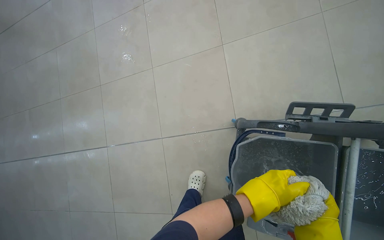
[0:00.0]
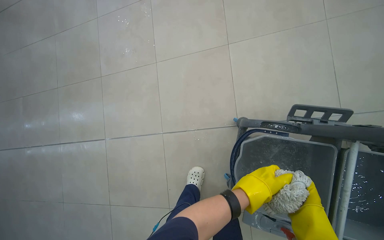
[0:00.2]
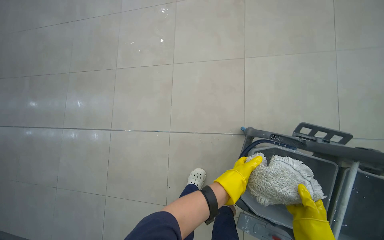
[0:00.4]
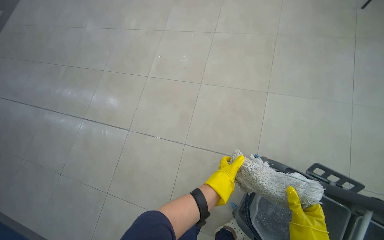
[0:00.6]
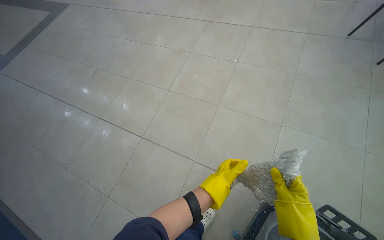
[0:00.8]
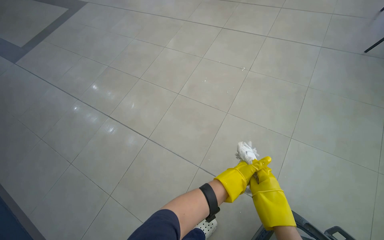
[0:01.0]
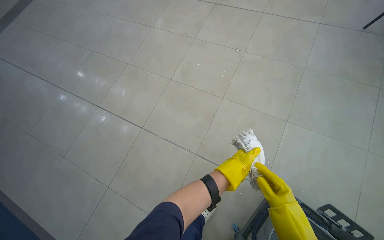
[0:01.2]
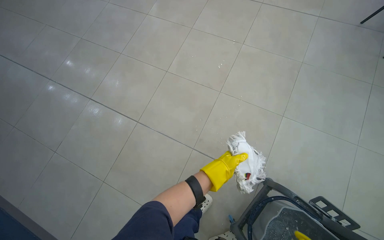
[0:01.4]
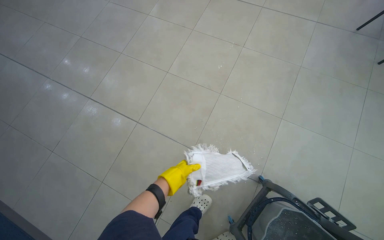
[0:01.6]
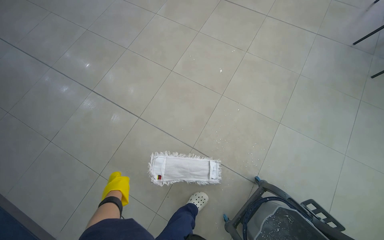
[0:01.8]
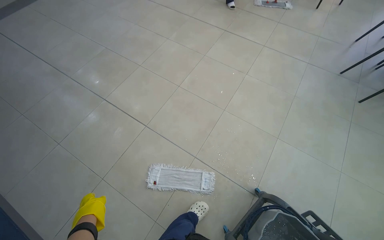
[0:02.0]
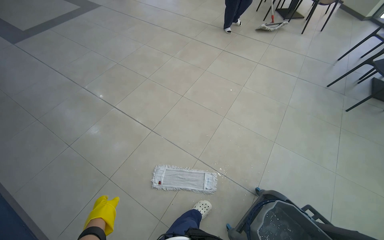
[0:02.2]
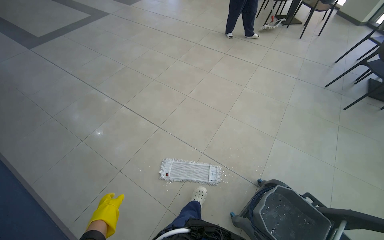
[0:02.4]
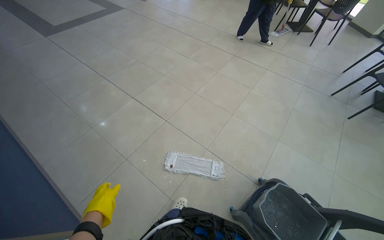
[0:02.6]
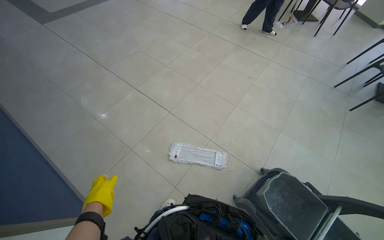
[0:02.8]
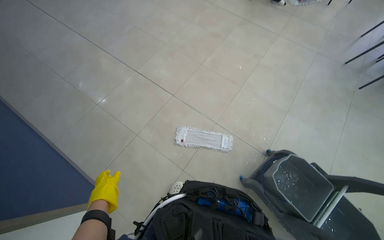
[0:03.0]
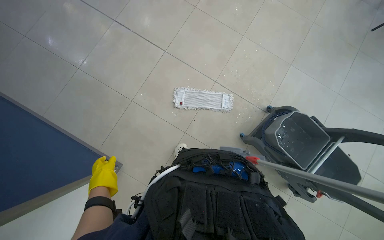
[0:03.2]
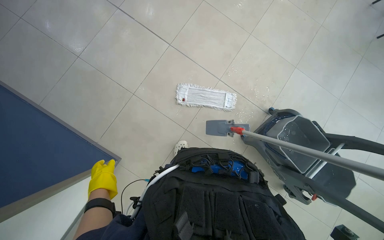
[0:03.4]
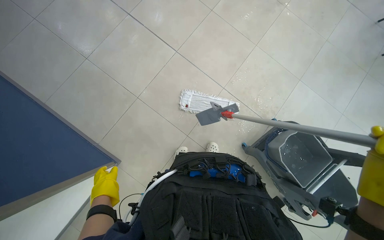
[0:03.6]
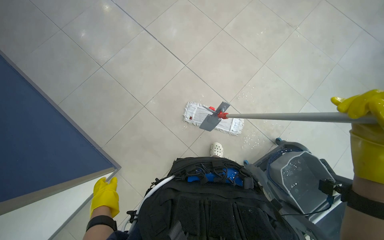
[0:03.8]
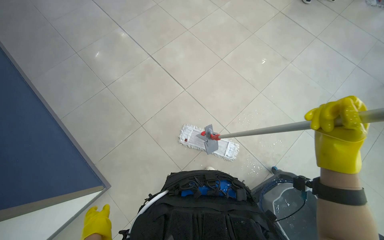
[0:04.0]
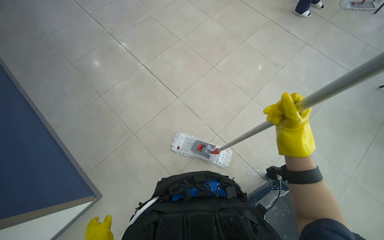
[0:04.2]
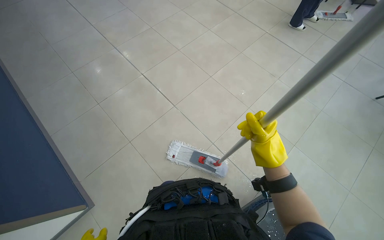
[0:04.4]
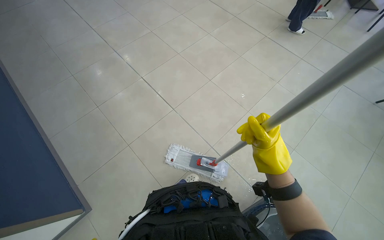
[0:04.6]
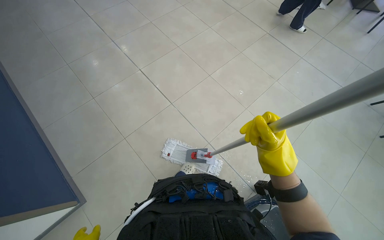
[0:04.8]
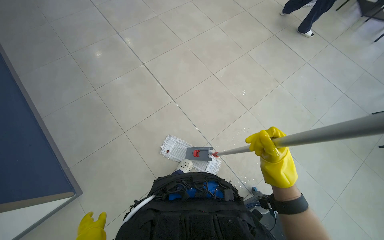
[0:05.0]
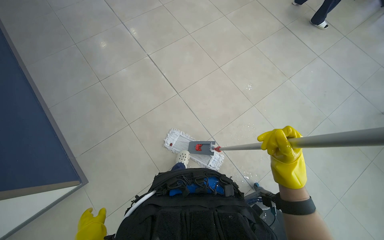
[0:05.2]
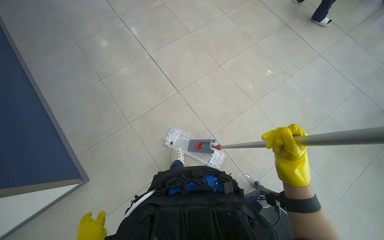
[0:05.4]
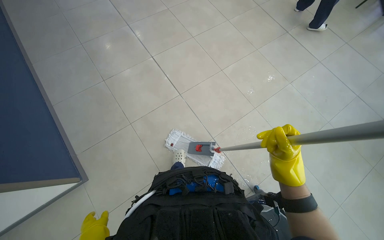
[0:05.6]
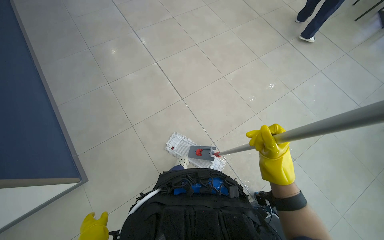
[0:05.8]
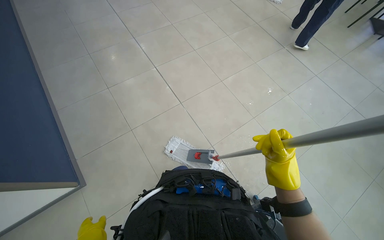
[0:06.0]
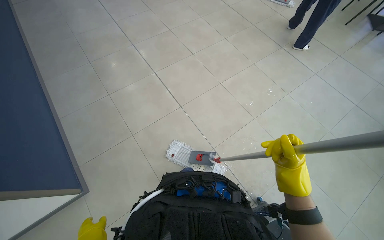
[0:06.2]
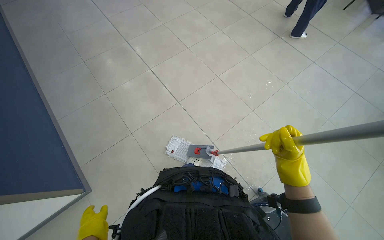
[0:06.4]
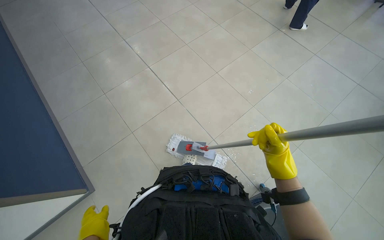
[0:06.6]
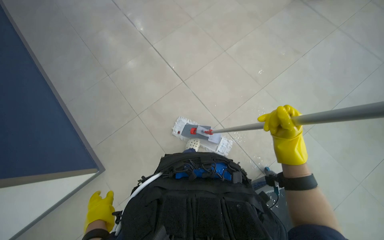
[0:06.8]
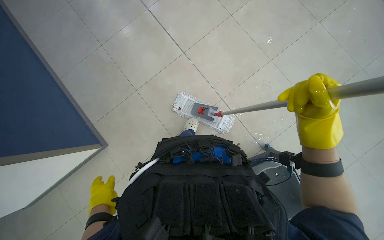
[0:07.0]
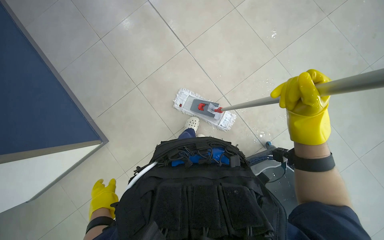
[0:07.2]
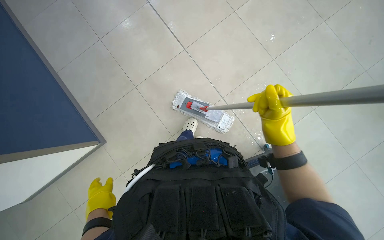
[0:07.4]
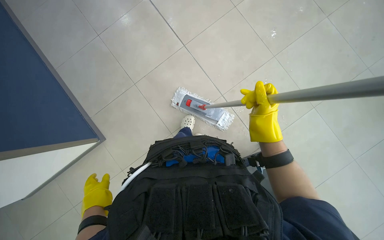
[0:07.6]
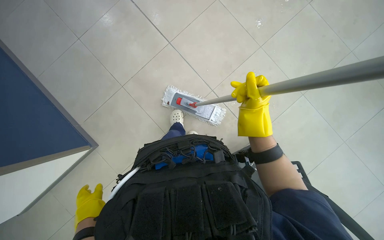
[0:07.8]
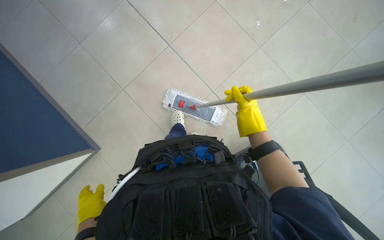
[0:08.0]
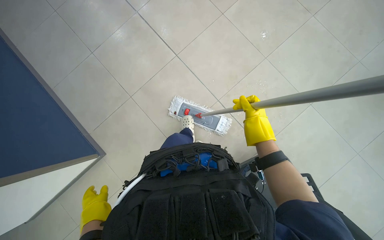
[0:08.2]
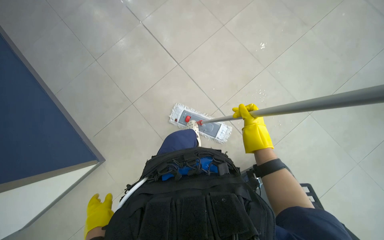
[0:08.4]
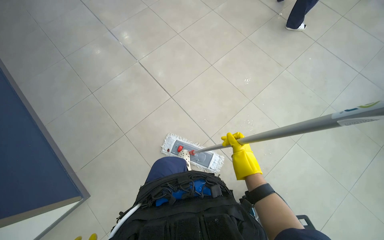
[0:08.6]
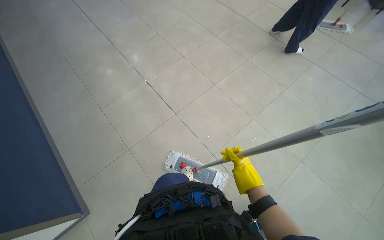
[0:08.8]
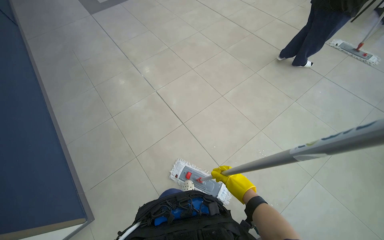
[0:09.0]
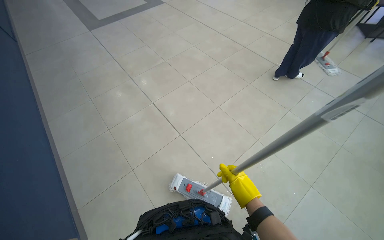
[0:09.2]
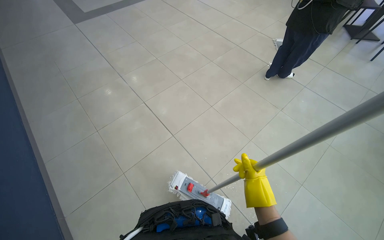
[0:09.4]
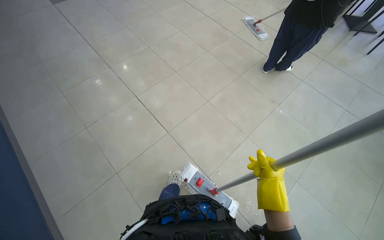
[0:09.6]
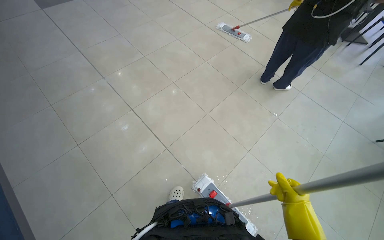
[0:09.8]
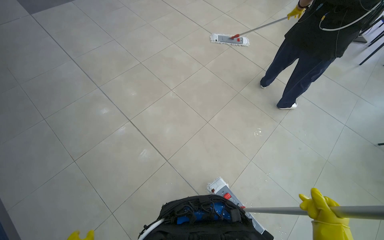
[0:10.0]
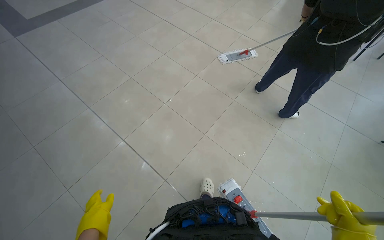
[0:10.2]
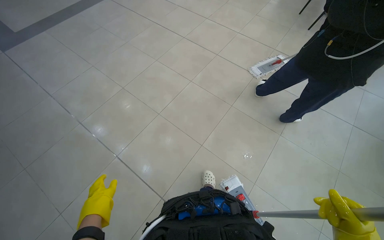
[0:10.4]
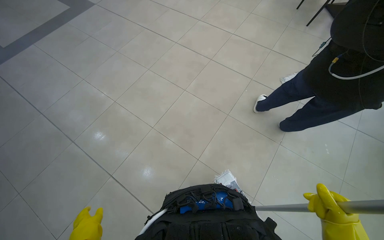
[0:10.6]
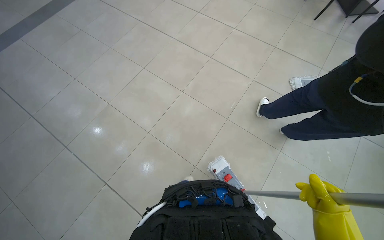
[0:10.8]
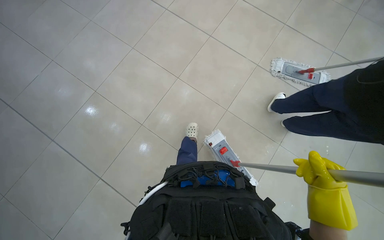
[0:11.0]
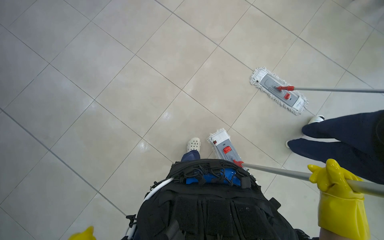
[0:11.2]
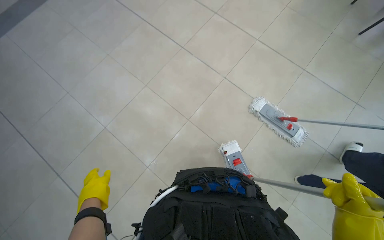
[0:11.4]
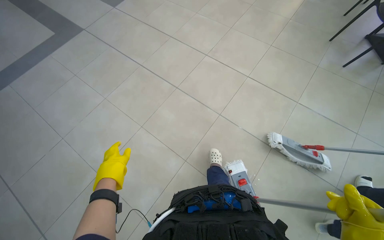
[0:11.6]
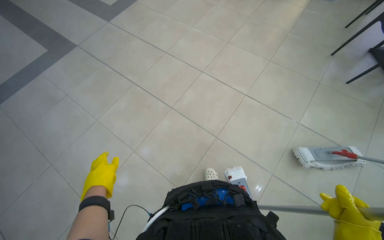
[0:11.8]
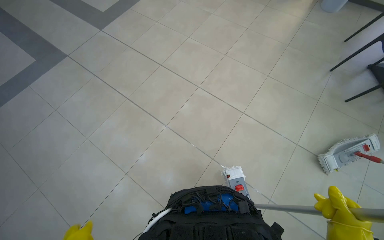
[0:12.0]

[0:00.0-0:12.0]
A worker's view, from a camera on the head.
Job: mopping floor.
The whole recording: Mopping floor. The worker mops the floor, including inside the elevator, and rinses the mop head in the bucket.
0:00.0 to 0:01.6: The wearer moves about 60 cm. The scene turns some 35 degrees clockwise in the picture.
0:01.6 to 0:03.0: The camera travels roughly 60 cm.
0:06.0 to 0:07.6: The view tips downward by approximately 20 degrees.
0:07.6 to 0:09.0: The wearer looks approximately 30 degrees further upward.
0:09.0 to 0:10.4: The camera is carried roughly 60 cm. The wearer looks approximately 15 degrees further to the right.
0:10.4 to 0:12.0: The wearer moves roughly 1.5 m.

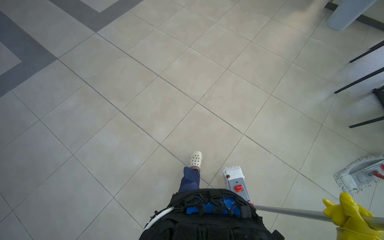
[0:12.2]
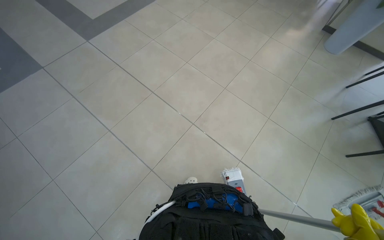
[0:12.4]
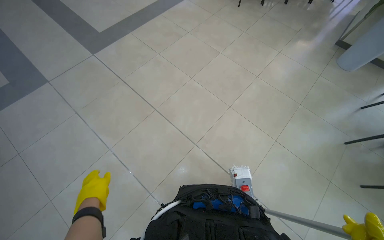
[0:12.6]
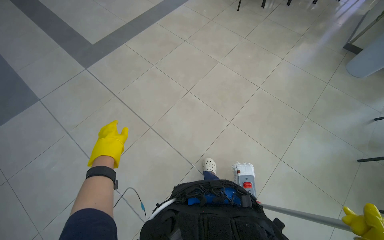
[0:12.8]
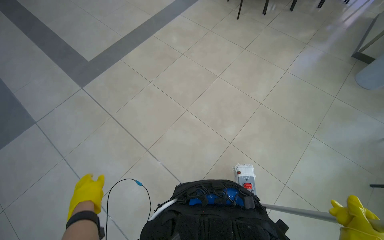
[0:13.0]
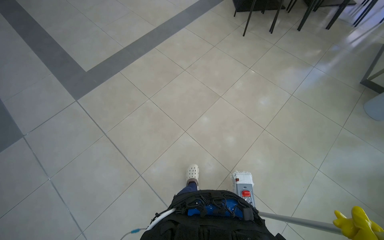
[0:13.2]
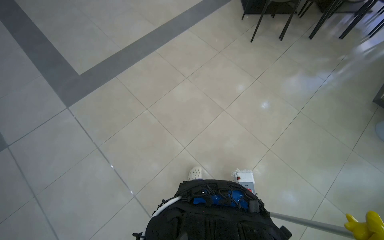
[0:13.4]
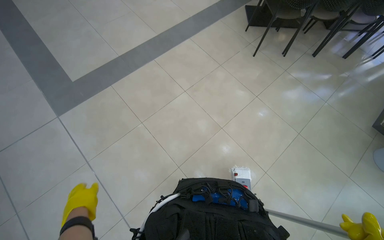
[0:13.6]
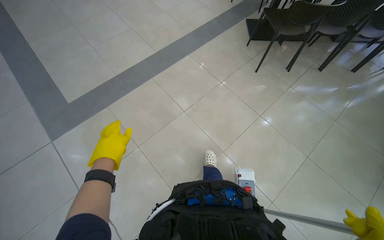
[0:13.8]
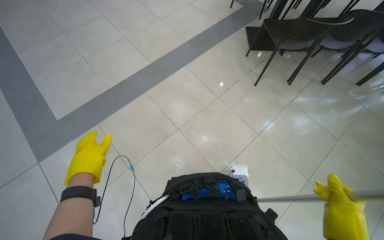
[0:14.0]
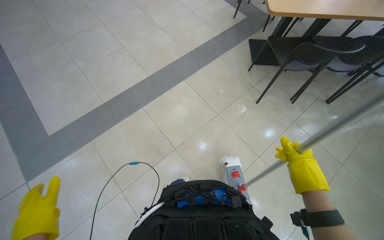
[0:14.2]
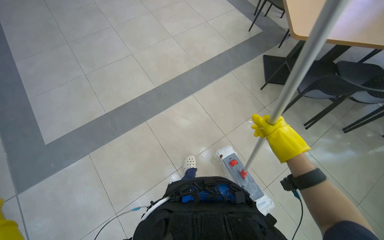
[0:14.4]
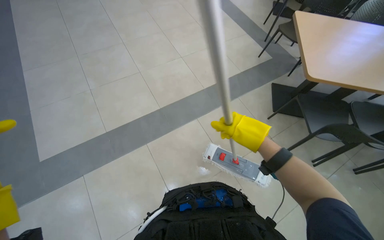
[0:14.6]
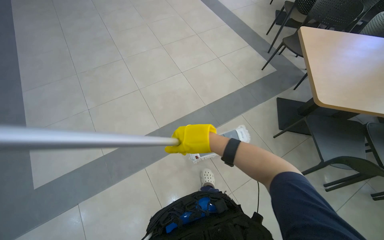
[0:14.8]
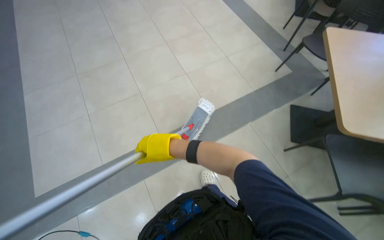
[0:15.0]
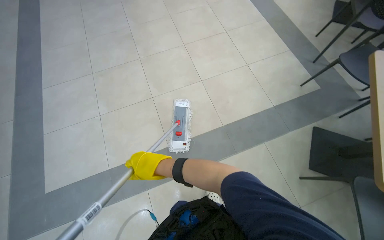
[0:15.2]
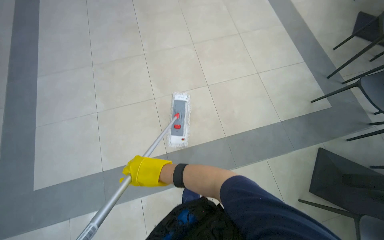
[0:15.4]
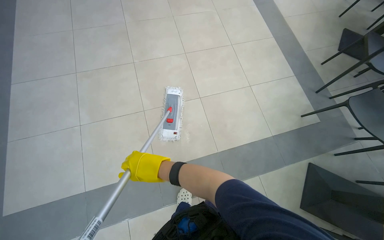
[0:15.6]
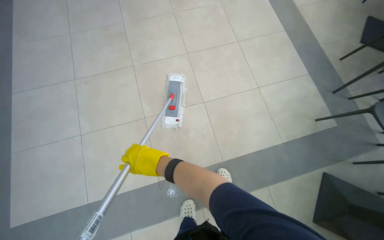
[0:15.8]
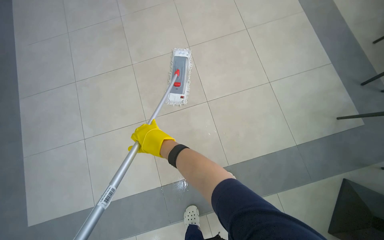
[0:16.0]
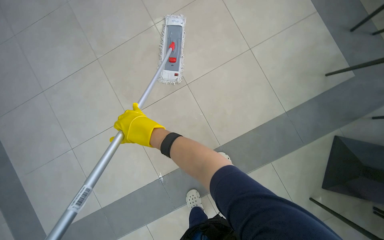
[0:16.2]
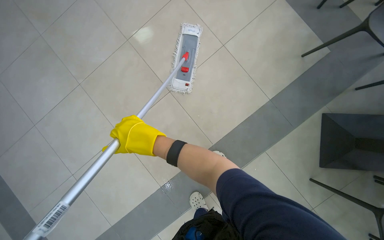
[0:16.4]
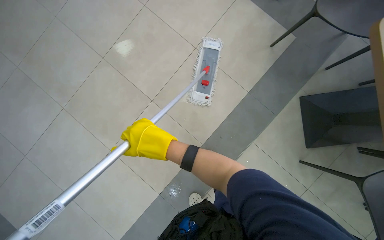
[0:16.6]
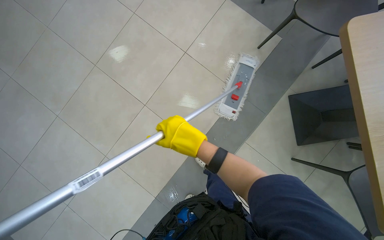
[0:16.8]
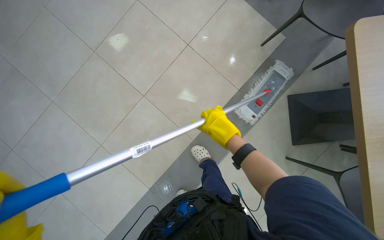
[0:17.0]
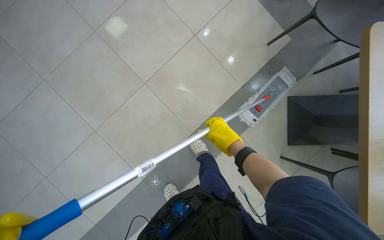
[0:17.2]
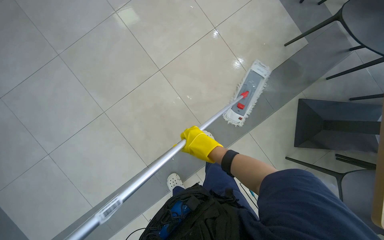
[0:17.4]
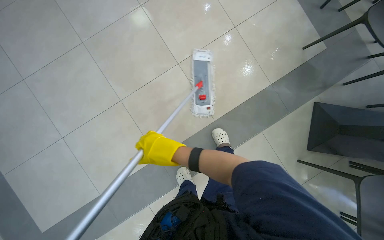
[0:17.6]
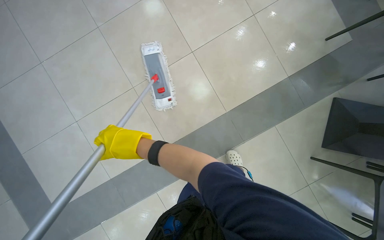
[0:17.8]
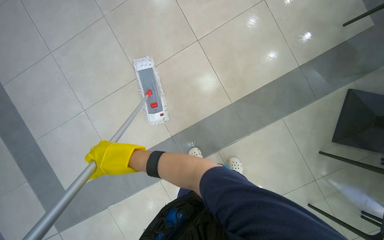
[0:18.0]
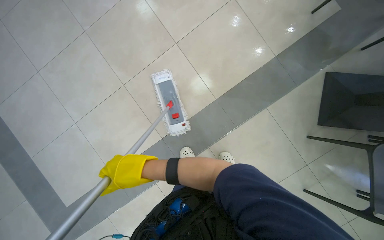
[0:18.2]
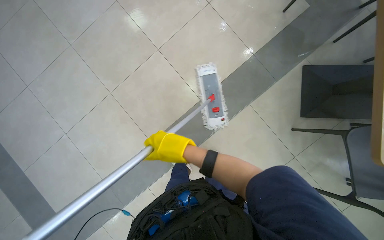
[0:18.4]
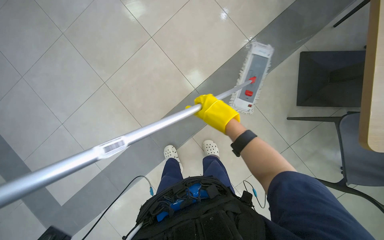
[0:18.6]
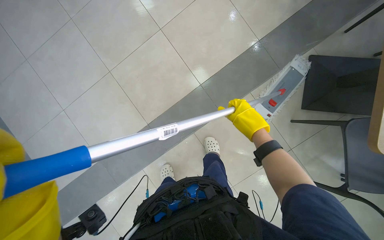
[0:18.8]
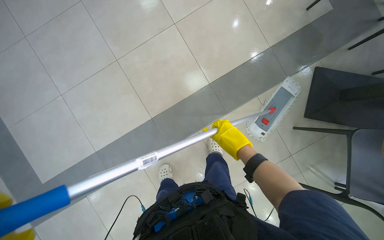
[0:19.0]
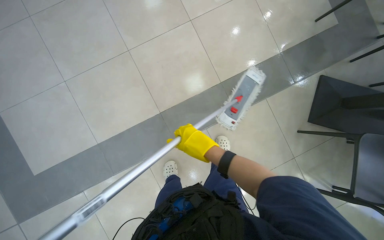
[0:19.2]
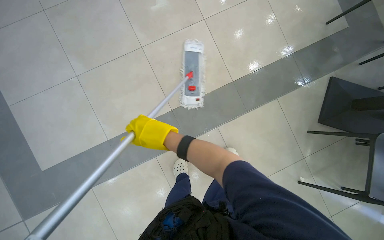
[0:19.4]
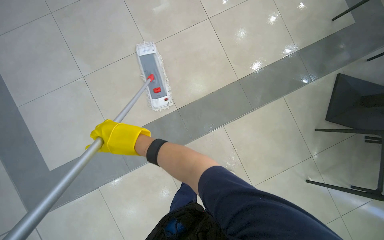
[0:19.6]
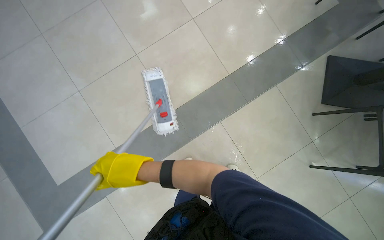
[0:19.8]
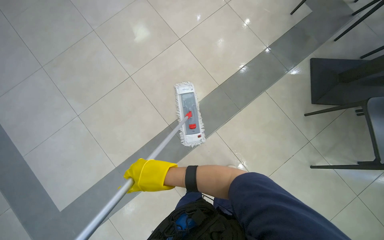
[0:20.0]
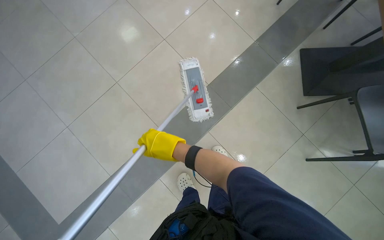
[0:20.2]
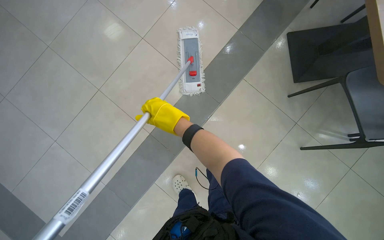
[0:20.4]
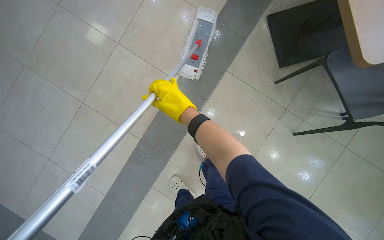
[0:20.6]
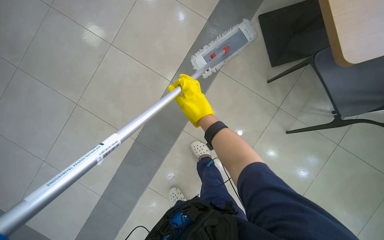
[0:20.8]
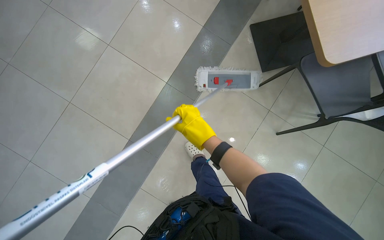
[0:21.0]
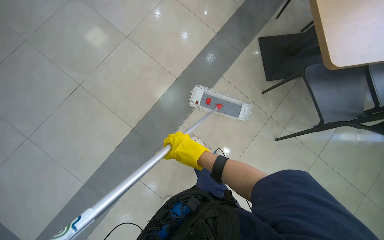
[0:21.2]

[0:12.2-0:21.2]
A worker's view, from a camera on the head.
Job: mopping floor.
The whole recording: Mopping floor. The worker mops the floor, including inside the elevator, and rinses the mop head in the bucket.
0:12.2 to 0:13.8: The camera is carried about 2 m.
0:13.8 to 0:15.2: The wearer moves approximately 1.5 m. The wearer's head swings about 25 degrees to the left.
0:15.2 to 0:16.6: The camera is carried roughly 60 cm.
0:16.6 to 0:18.2: The right hand is displaced down the picture by approximately 40 cm, and reaches approximately 20 cm to the right, then returns.
0:18.2 to 0:19.8: The right hand travels to the right and back again, approximately 50 cm each way.
